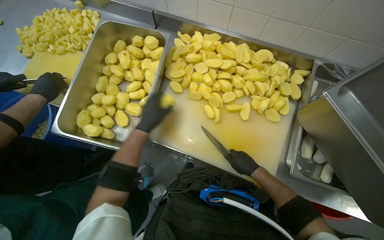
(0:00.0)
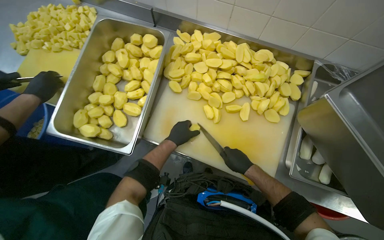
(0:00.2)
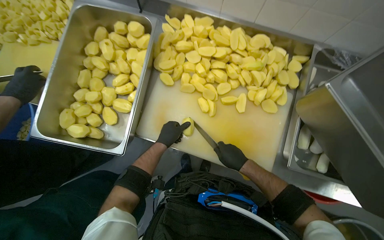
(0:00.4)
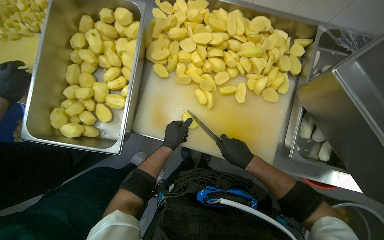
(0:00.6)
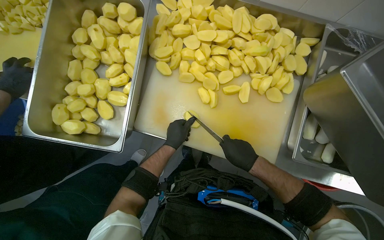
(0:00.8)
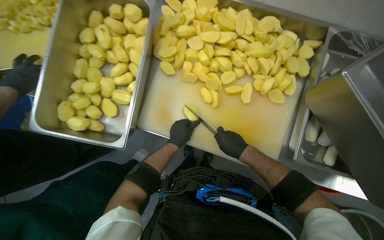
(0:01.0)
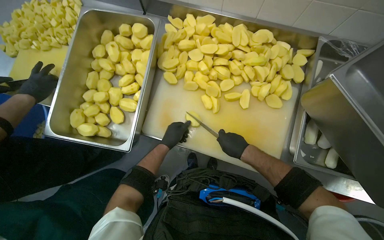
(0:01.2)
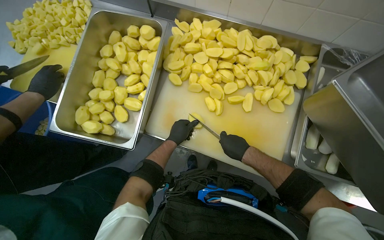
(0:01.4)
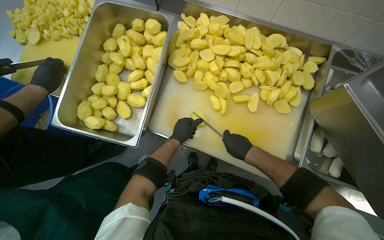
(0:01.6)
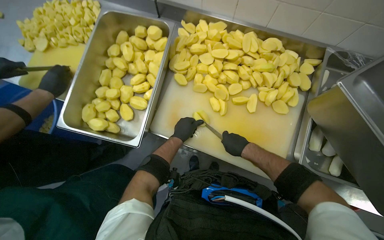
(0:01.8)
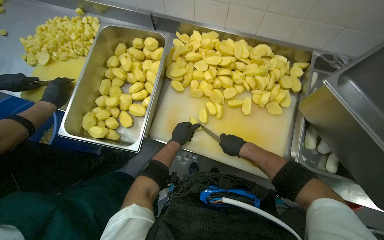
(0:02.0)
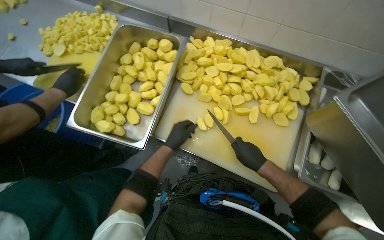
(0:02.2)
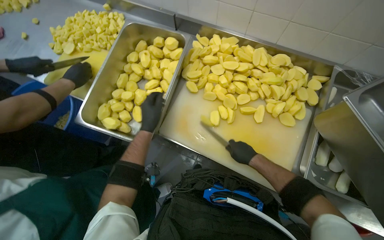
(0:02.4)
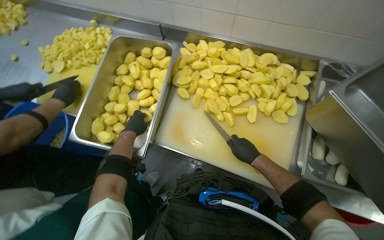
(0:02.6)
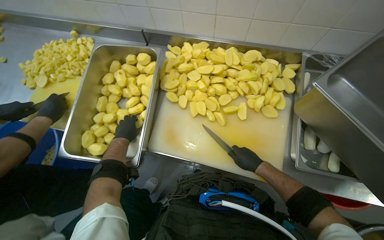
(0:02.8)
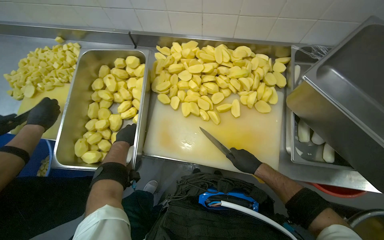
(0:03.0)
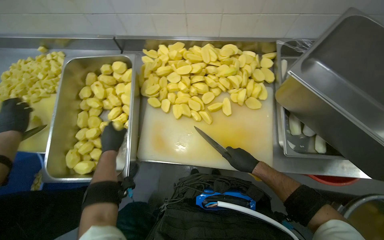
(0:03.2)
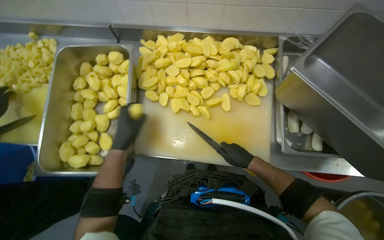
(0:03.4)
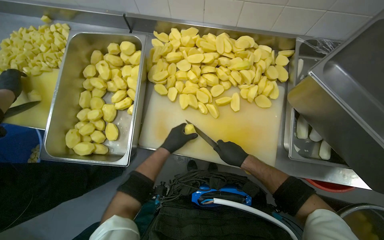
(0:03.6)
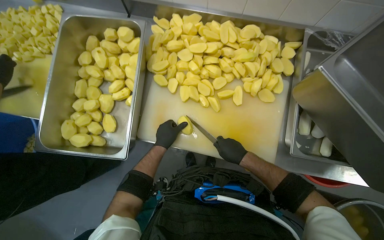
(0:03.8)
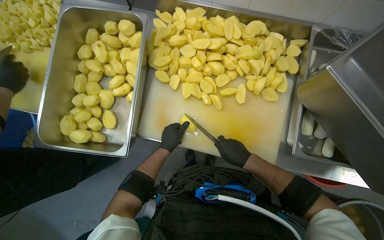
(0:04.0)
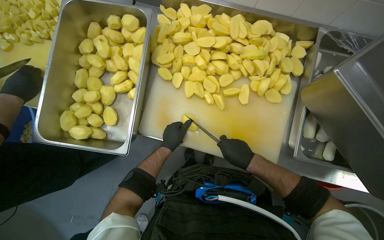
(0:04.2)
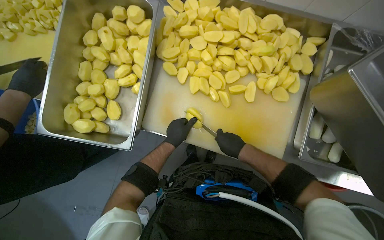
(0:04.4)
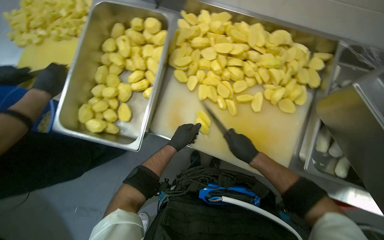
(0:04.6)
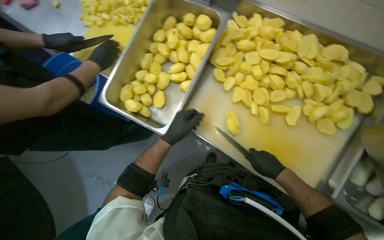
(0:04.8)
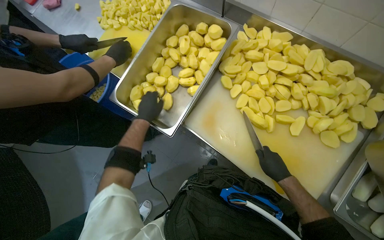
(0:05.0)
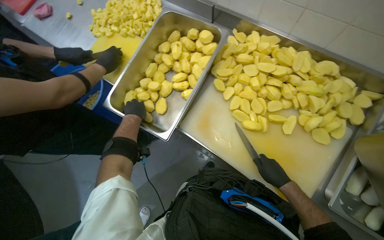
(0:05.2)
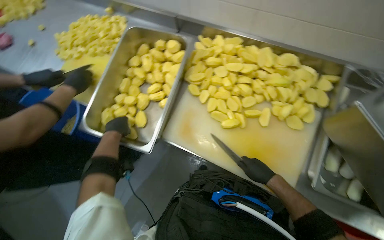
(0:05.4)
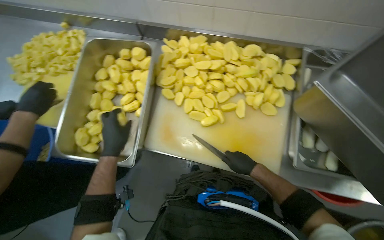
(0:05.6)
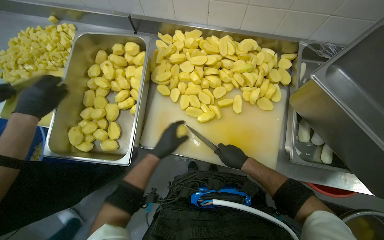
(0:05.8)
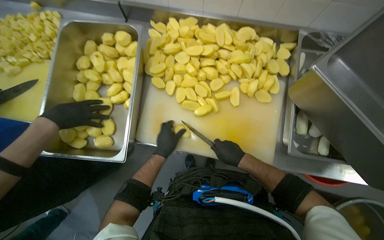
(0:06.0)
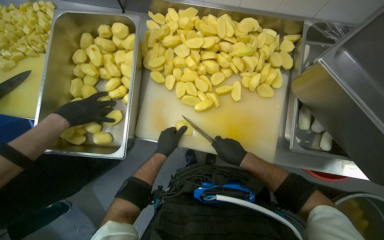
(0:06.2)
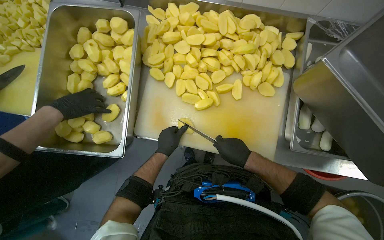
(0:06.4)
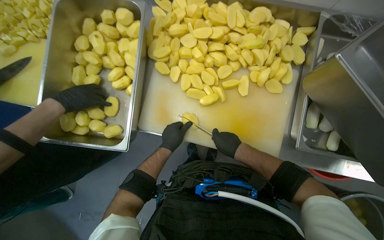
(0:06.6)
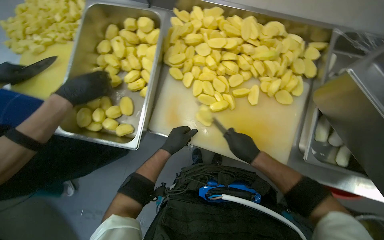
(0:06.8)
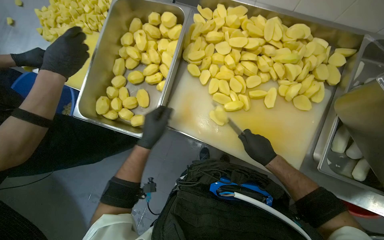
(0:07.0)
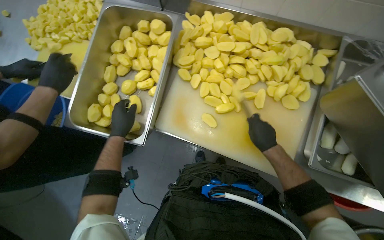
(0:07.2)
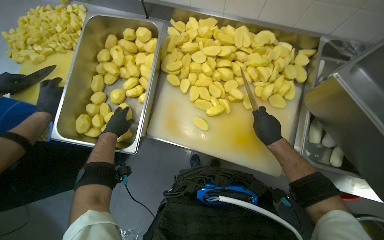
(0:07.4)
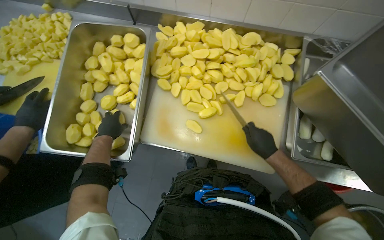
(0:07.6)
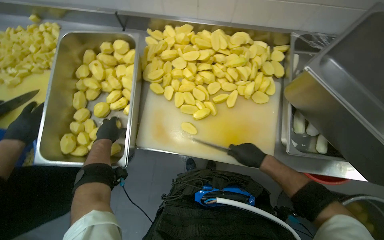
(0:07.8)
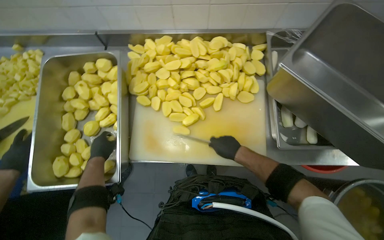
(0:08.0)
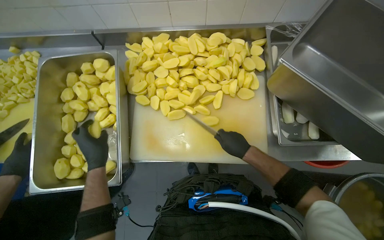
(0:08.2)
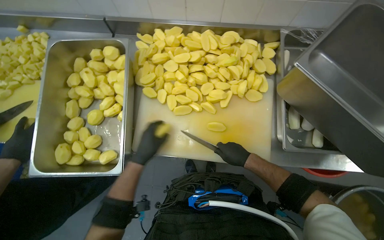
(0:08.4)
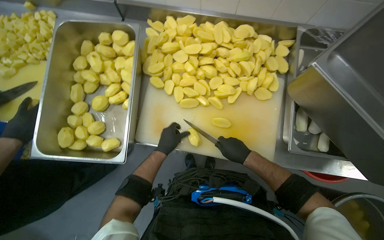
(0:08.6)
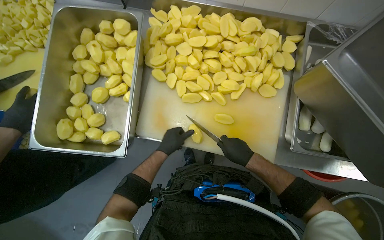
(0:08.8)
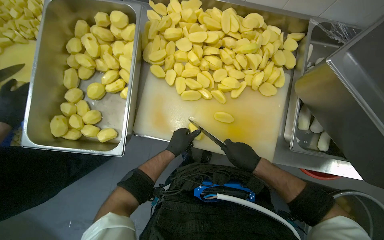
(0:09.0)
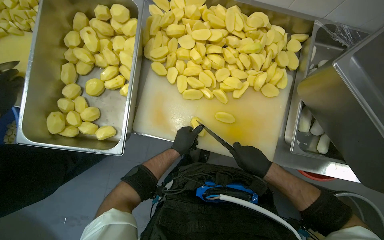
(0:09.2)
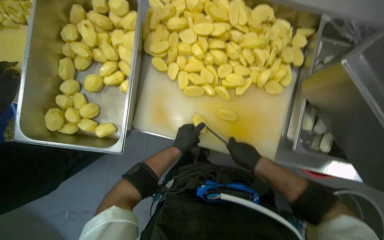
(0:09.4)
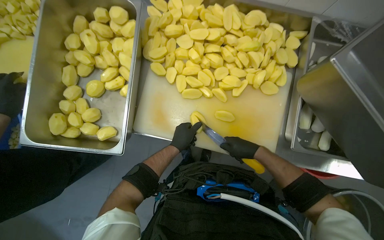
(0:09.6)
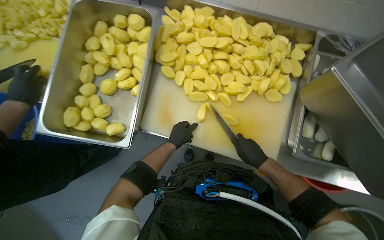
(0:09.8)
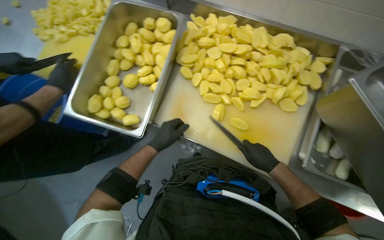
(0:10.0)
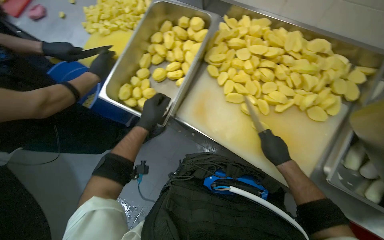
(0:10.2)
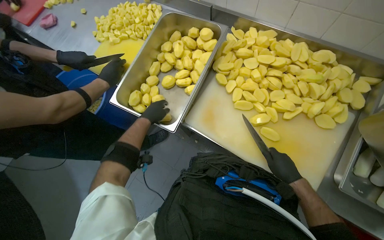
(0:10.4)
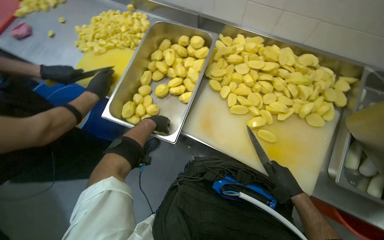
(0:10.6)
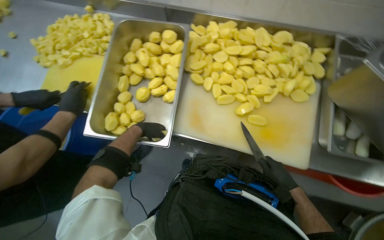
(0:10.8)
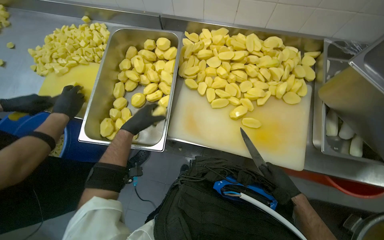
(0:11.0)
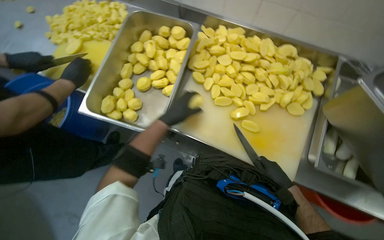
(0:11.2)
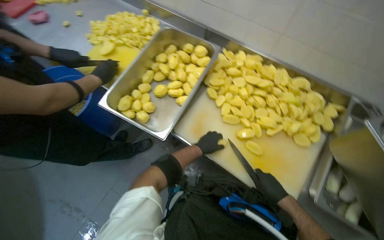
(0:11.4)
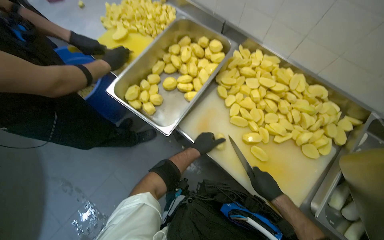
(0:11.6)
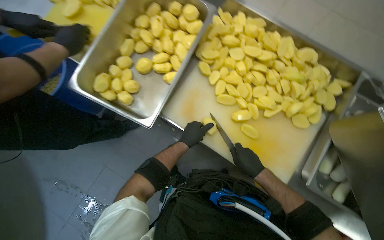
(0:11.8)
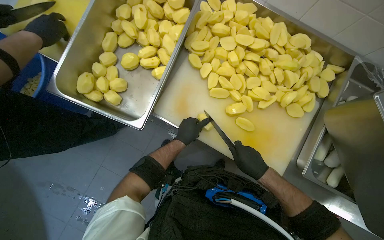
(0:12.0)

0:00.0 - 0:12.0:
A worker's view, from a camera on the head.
Job: preparing food.
The whole recording: Dicing potatoes on cutting board. The worker dices peeled potatoes into smaller pieces on a cutting board.
0:00.0 - 0:01.6: The left hand heads farther from the camera, covering roughly 10 cm.
0:01.6 - 0:03.0: The left hand goes about 15 cm to the left.
0:03.0 - 0:04.4: The right hand shifts approximately 10 cm to the left; the left hand moves to the right, roughly 20 cm.
0:06.0 - 0:07.6: The right hand shifts roughly 10 cm to the right, while the left hand is displaced to the left by roughly 20 cm.
0:07.6 - 0:09.0: The left hand goes roughly 25 cm to the right.
0:09.0 - 0:10.4: The wearer's head swings roughly 25 degrees to the left. The left hand shifts about 25 cm to the left.
0:10.4 - 0:12.0: The left hand moves to the right, roughly 20 cm.

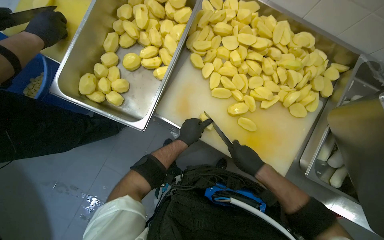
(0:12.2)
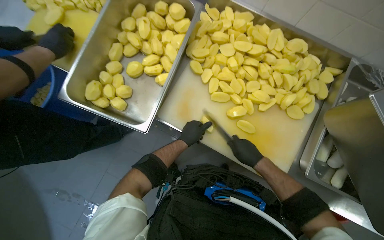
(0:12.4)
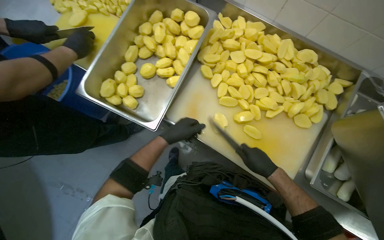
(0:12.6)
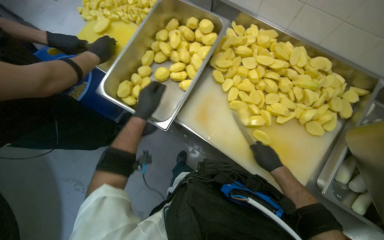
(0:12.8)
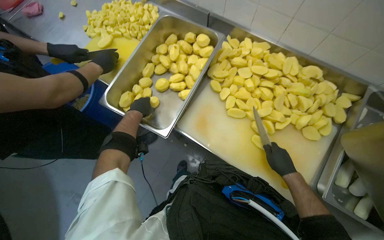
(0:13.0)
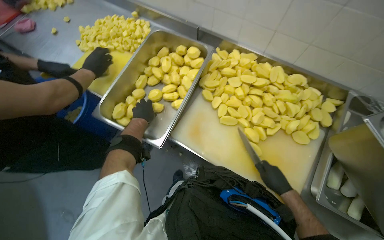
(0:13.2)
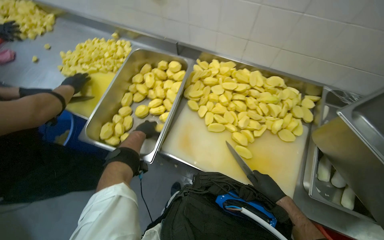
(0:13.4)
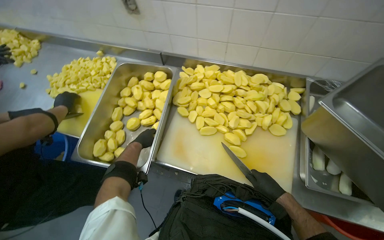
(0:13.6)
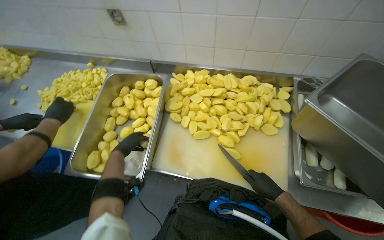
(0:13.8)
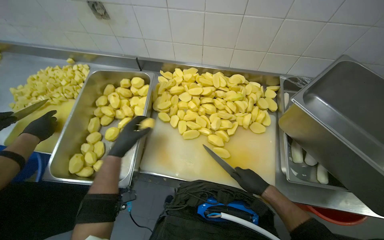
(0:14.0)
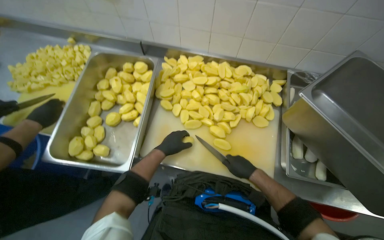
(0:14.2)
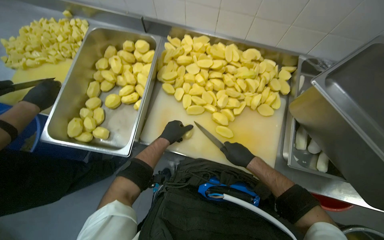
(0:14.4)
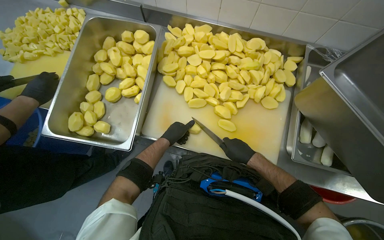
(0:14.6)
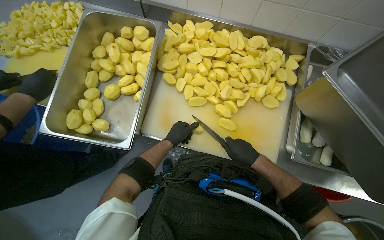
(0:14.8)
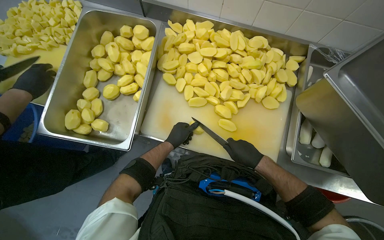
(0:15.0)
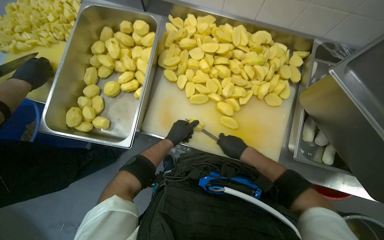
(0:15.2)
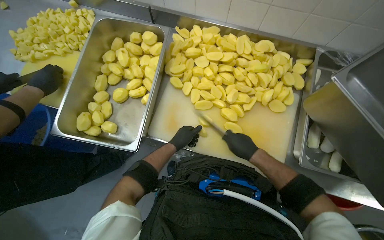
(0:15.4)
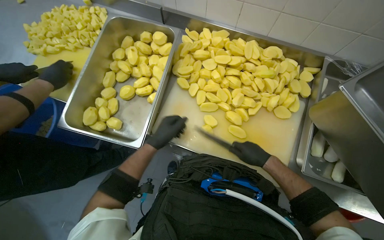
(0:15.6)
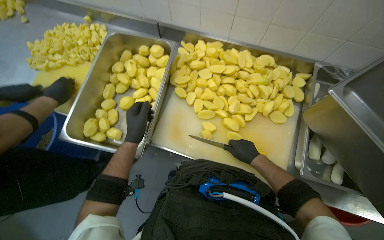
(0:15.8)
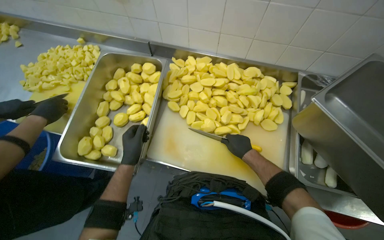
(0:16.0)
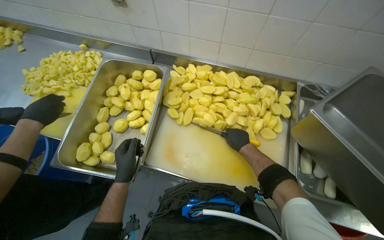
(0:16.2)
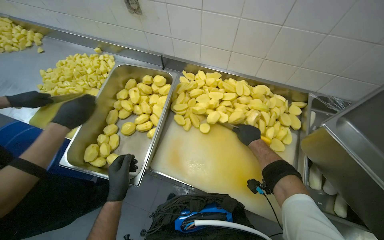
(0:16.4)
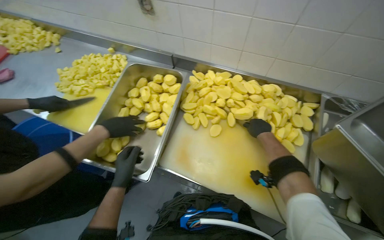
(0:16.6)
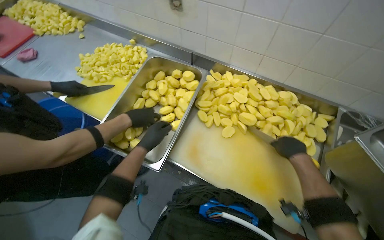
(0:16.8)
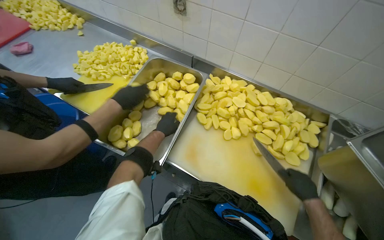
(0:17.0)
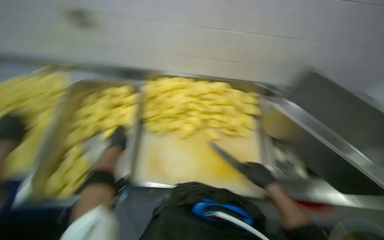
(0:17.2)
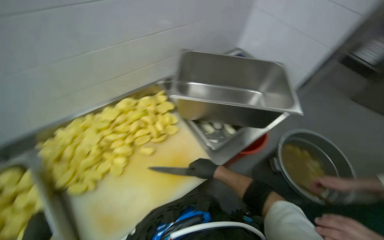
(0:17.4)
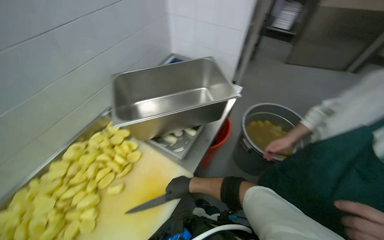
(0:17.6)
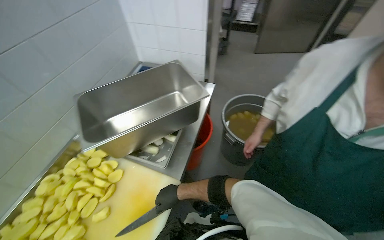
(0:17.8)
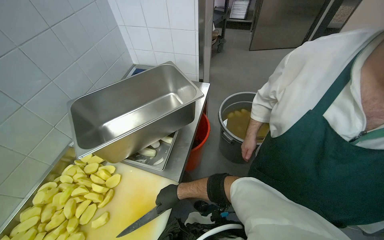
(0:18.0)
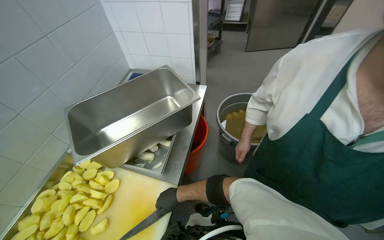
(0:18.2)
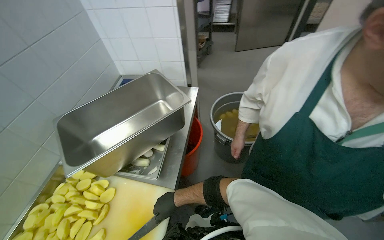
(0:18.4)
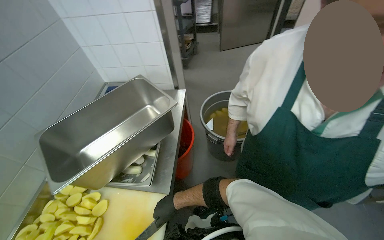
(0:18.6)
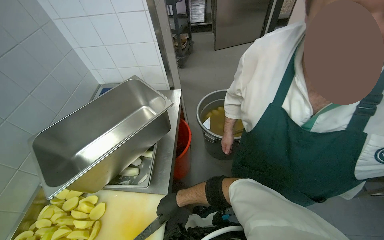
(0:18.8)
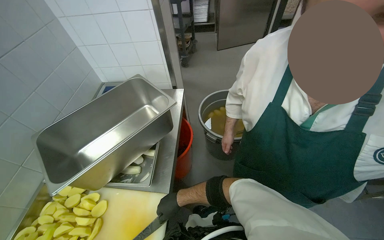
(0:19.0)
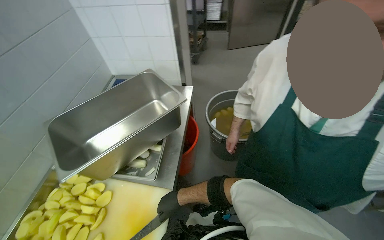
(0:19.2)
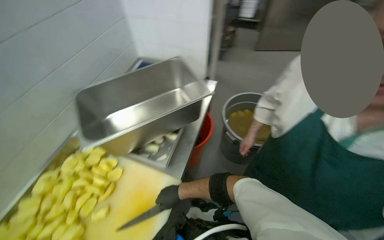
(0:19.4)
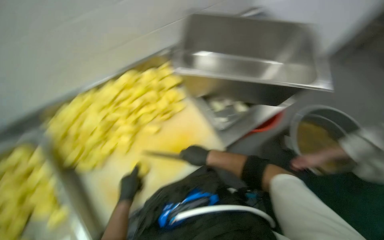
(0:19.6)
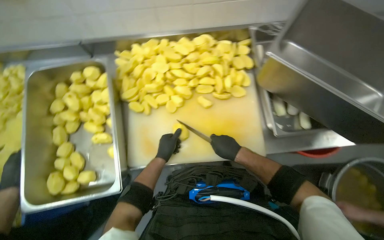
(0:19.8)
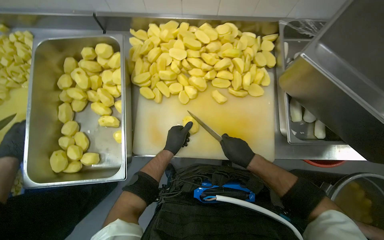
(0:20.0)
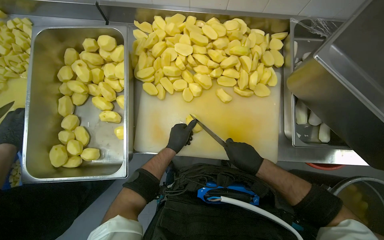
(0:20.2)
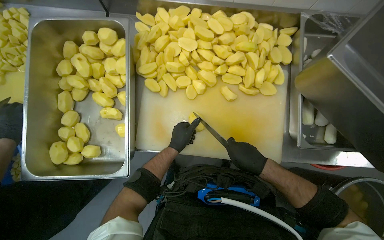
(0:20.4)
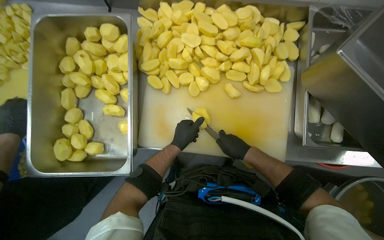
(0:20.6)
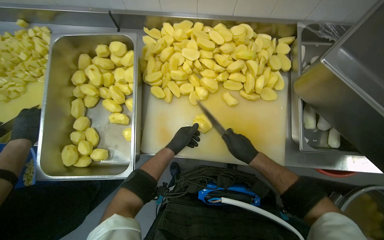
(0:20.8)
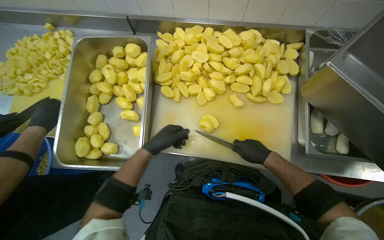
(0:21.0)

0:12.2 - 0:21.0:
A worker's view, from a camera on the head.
Job: preparing food.
The whole recording: Dicing potatoes on cutting board. The worker dices peeled potatoes into smaller pieces on a cutting board.
0:12.2 - 0:13.6: The view tilts about 20 degrees upward. The left hand moves to the left, roughly 15 cm.
0:13.6 - 0:15.2: The wearer looks some 15 degrees further downward. The right hand shifts approximately 10 cm to the left; the left hand heads to the right, covering some 20 cm.
0:15.2 - 0:16.6: The view tips upward by about 15 degrees. The left hand moves to the left and nearer to the camera, approximately 25 cm, while the right hand heads up the picture, covering approximately 20 cm.
0:16.6 - 0:18.0: The wearer looks about 95 degrees further to the right.
0:18.0 - 0:19.6: The head rotates some 40 degrees to the left.
0:19.6 - 0:21.0: The wearer looks about 45 degrees further to the left.
